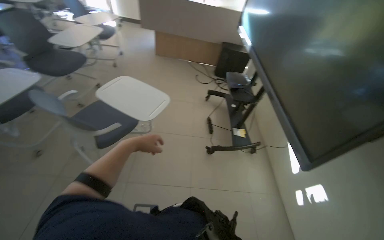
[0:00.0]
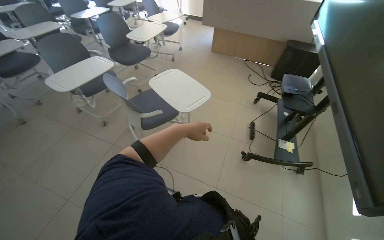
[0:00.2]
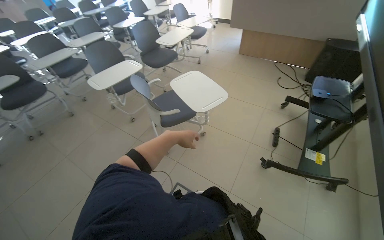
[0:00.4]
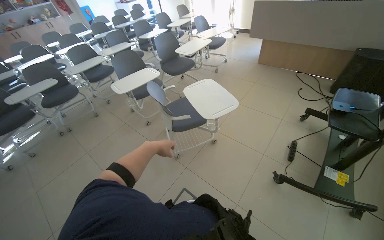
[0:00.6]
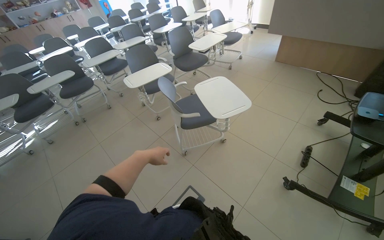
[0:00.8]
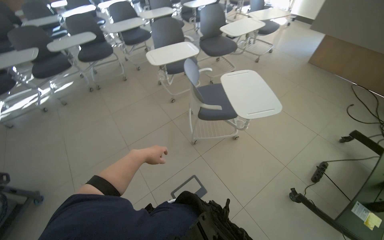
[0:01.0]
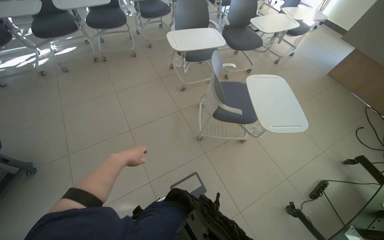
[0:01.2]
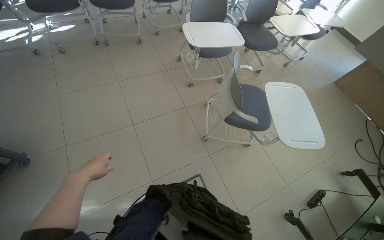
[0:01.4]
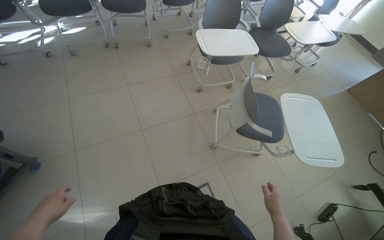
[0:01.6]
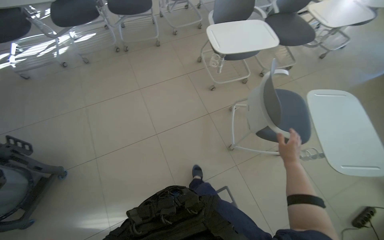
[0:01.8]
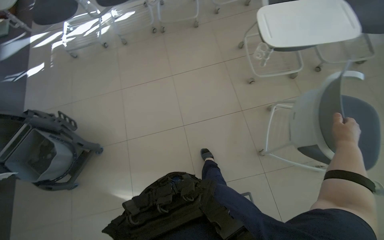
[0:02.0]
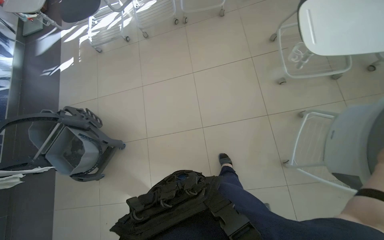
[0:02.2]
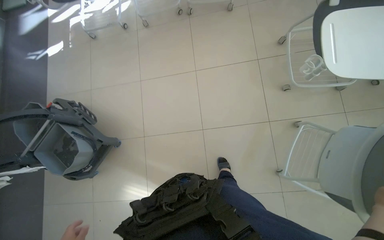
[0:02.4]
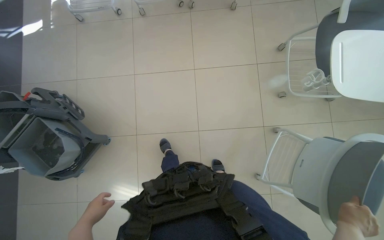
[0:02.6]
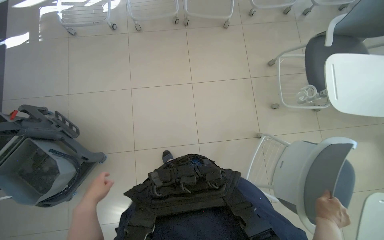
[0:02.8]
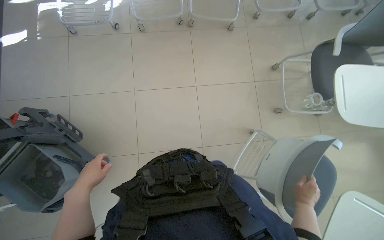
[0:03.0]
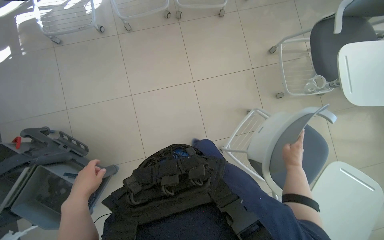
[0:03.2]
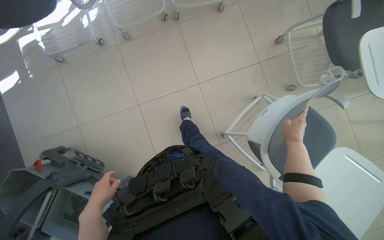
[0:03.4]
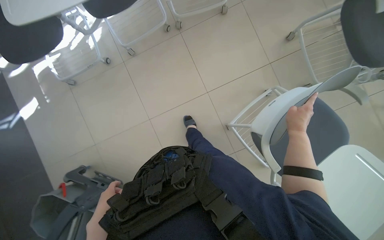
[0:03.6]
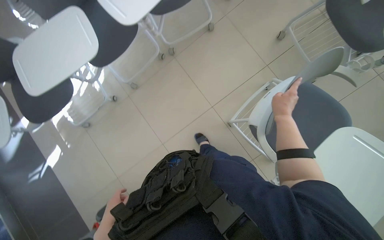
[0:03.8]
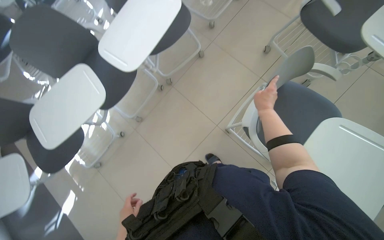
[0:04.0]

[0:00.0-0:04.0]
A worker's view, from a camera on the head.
Job: organizing items.
The whole recording: Arranging chairs in the room. The worker arranges chairs in the room.
0:00.0 to 0:01.4: The head turns to the left by some 60 degrees. The view tips downward by approximately 15 degrees.
0:01.4 to 0:02.6: The wearer moves some 70 cm. The wearer looks some 20 degrees further to the left. The camera pitches downward, by about 25 degrees.
0:02.6 to 0:04.0: The head travels approximately 60 cm. The scene turns approximately 45 degrees counterclockwise in the picture.

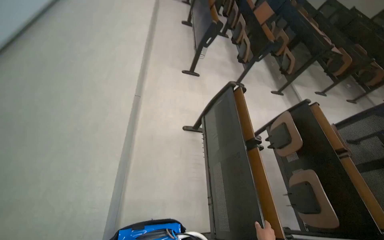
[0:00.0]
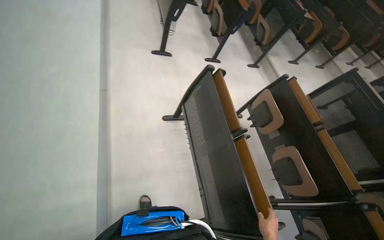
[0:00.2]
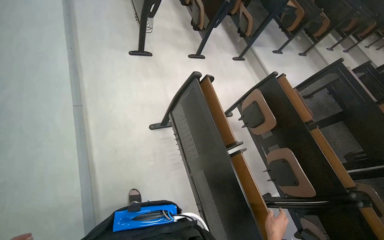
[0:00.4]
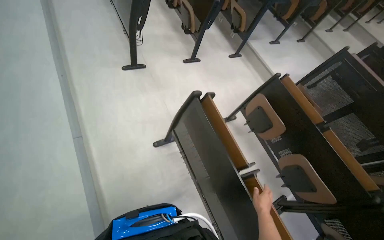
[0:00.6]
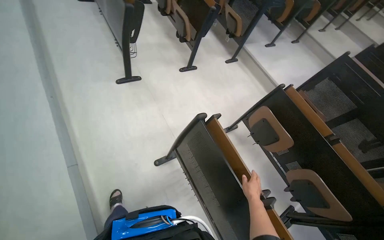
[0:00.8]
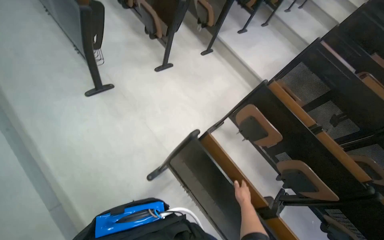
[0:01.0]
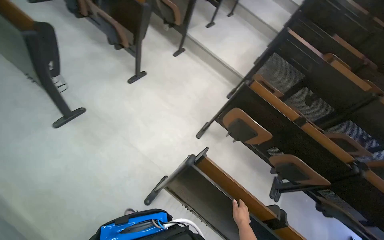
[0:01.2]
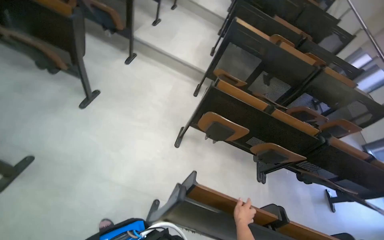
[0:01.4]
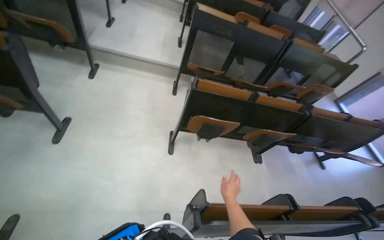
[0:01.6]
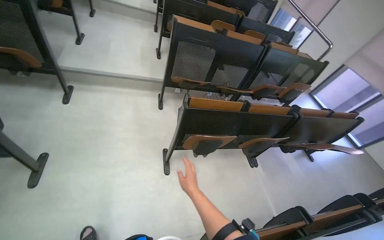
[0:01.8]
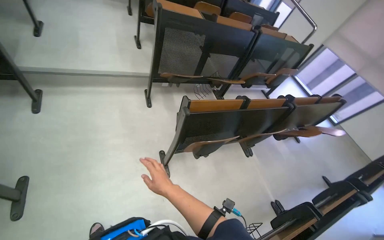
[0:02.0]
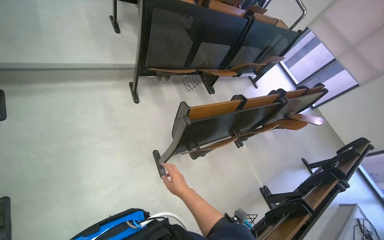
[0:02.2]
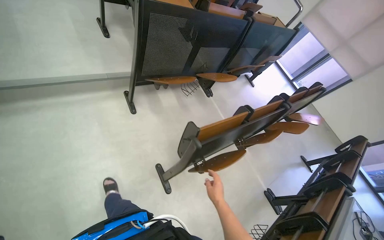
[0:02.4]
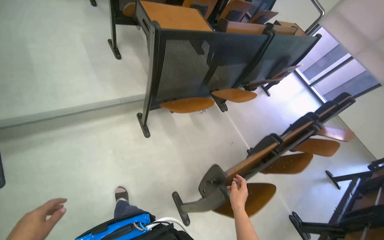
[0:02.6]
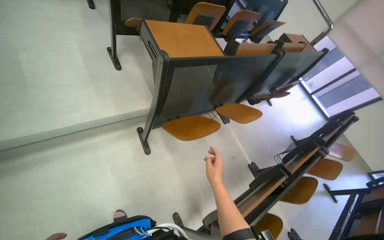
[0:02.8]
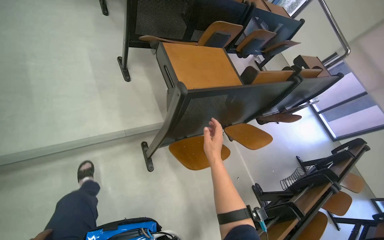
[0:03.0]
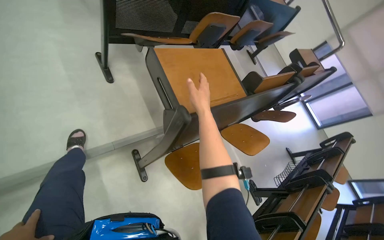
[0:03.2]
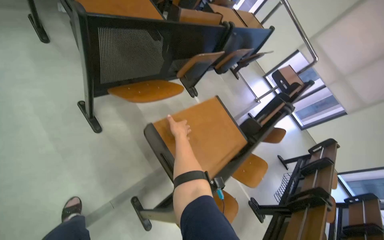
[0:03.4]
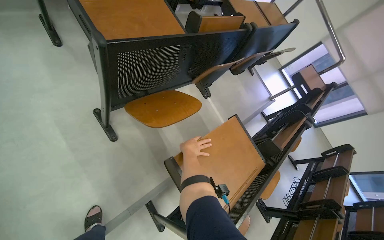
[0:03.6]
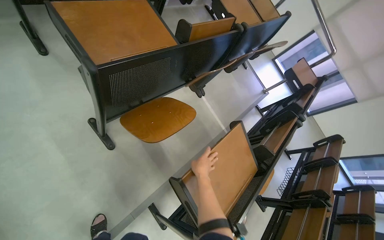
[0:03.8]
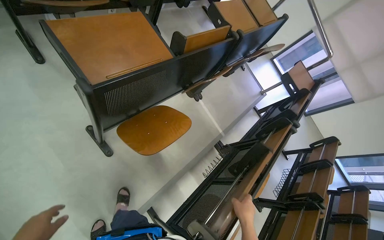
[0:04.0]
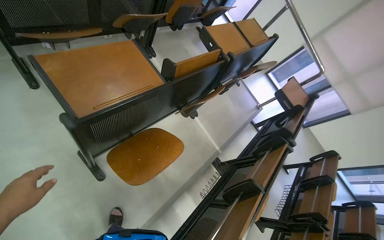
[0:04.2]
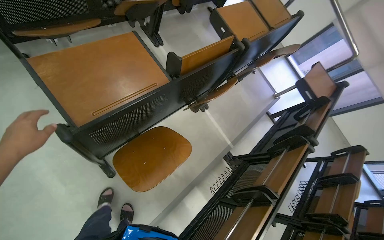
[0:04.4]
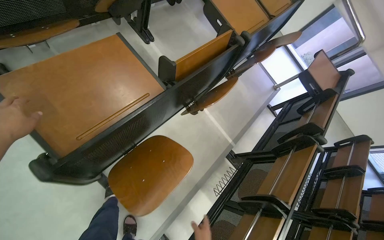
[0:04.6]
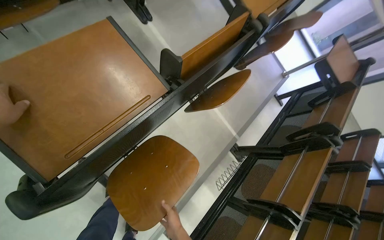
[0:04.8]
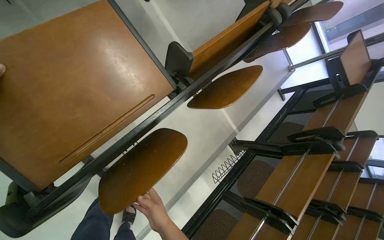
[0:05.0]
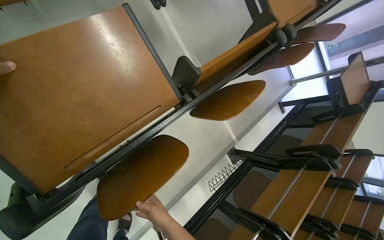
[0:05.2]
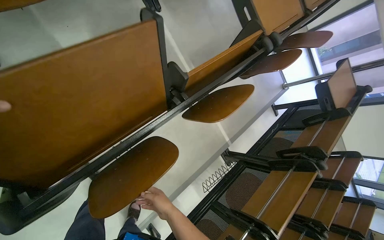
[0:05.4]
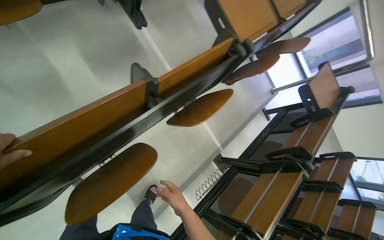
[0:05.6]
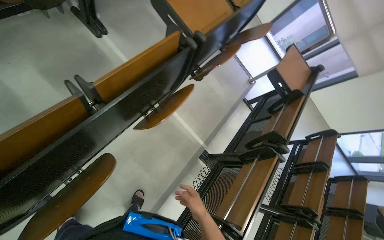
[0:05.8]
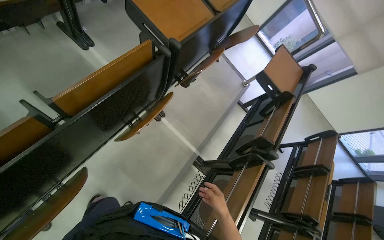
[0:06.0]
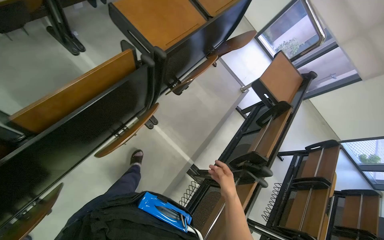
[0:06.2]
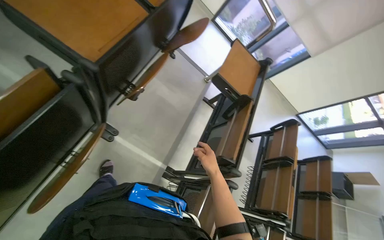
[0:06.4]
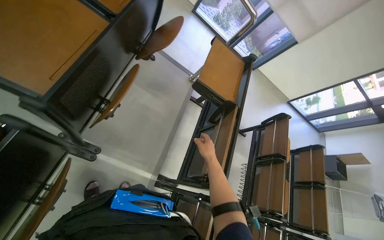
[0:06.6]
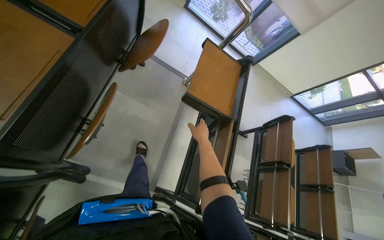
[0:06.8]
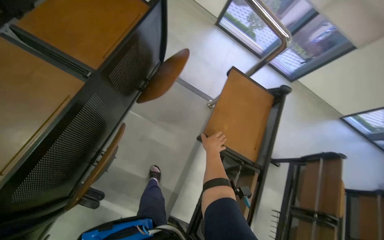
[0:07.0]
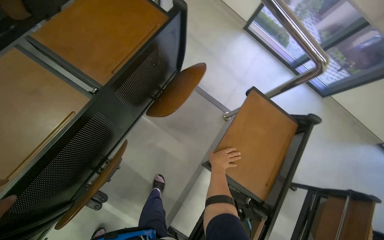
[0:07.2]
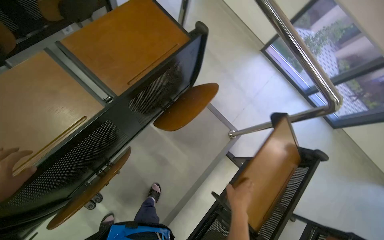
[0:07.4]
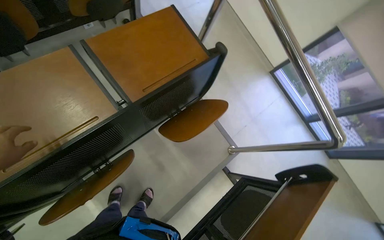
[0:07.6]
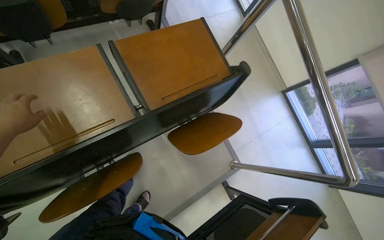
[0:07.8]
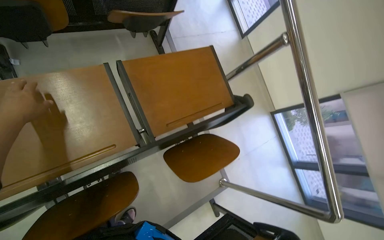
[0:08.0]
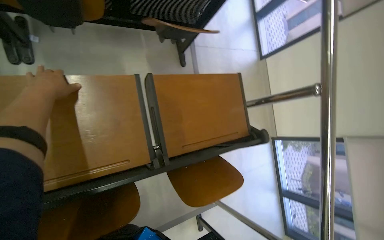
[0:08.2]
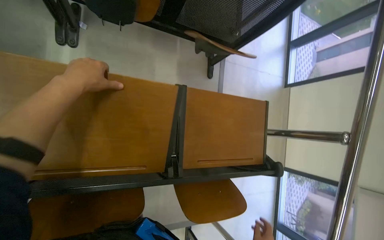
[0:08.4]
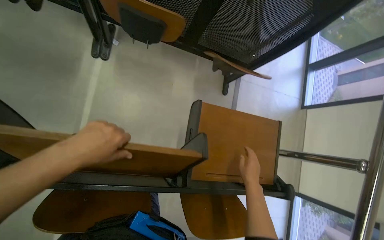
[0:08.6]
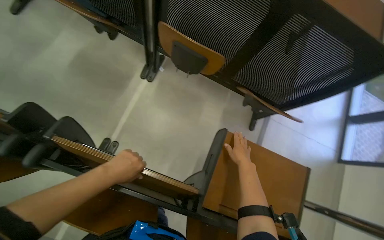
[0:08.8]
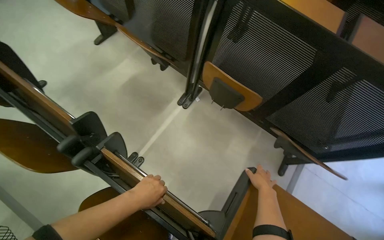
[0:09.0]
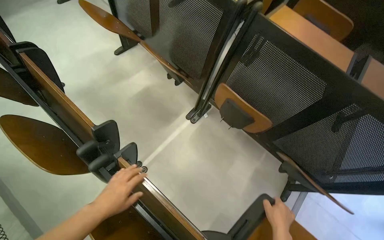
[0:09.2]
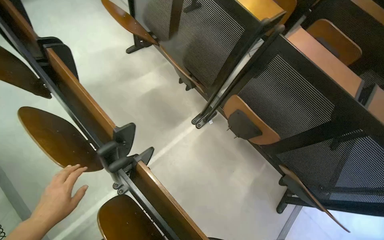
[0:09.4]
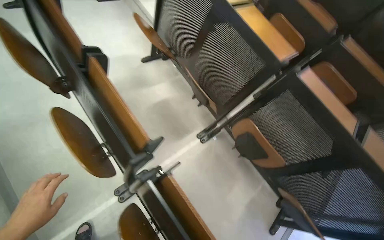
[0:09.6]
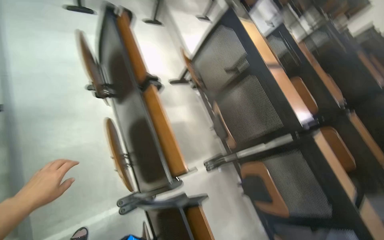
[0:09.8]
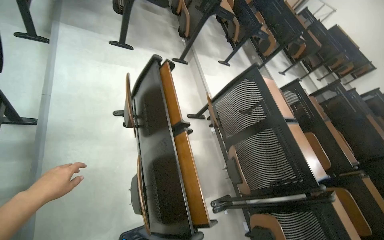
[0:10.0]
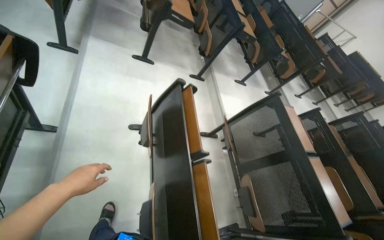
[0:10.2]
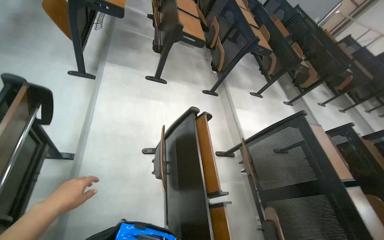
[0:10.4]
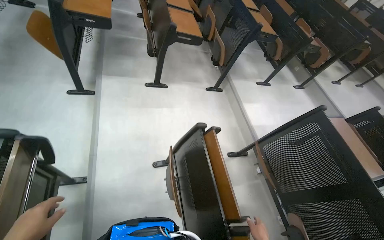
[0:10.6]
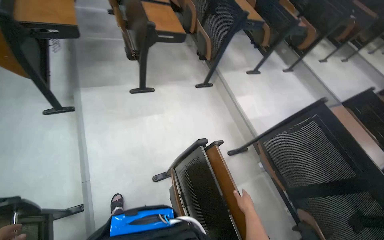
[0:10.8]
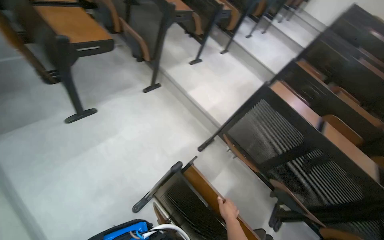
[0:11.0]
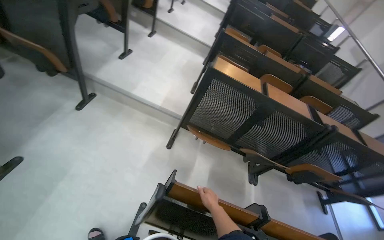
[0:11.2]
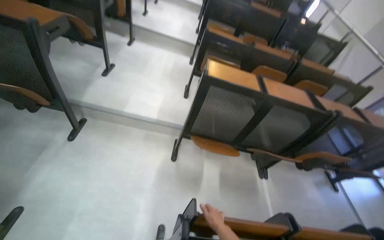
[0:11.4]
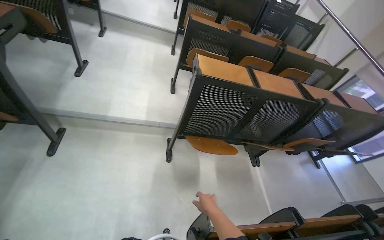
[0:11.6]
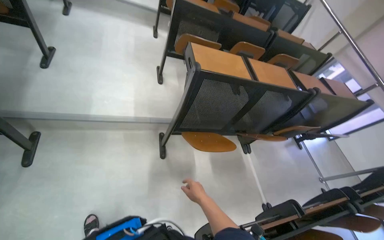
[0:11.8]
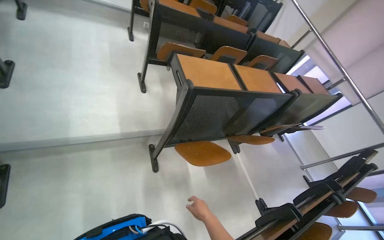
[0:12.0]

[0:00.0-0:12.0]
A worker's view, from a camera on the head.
Job: organizing items.
The whole recording: Setting up desks in lecture hall. The worker pulls down foldable desks and places items on them.
0:00.0 to 0:01.6: The wearer moves about 1.5 m. The head rotates about 85 degrees to the right. The view tips downward by roughly 30 degrees.
0:01.6 to 0:03.0: The camera is carried some 1.5 m. The wearer's head swings approximately 25 degrees to the right. The camera pitches downward, by roughly 15 degrees.
0:03.0 to 0:04.4: The head travels approximately 1 m. The camera pitches downward, by roughly 15 degrees.
0:04.4 to 0:06.0: The camera travels roughly 50 cm.
0:06.0 to 0:07.6: The head travels roughly 1 m.
0:07.6 to 0:09.0: The head turns to the left by some 70 degrees. The camera pitches upward, by about 30 degrees.
0:09.0 to 0:10.4: The camera is carried roughly 1 m. The wearer looks about 30 degrees further upward. The scene turns roughly 45 degrees clockwise in the picture.
0:10.4 to 0:12.0: The camera is carried some 1.5 m. The head rotates approximately 95 degrees to the right. The view tilts about 35 degrees downward.

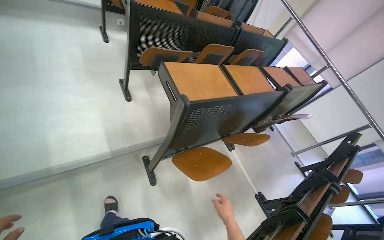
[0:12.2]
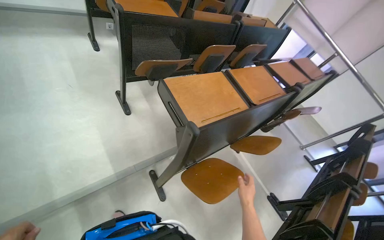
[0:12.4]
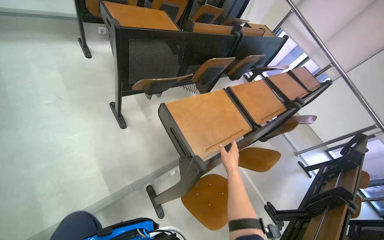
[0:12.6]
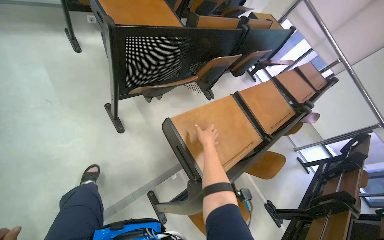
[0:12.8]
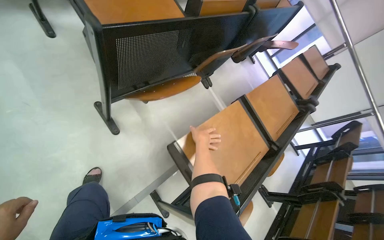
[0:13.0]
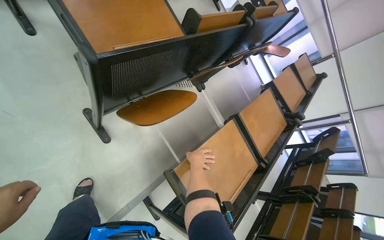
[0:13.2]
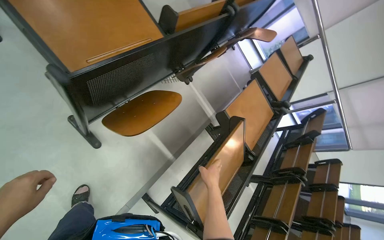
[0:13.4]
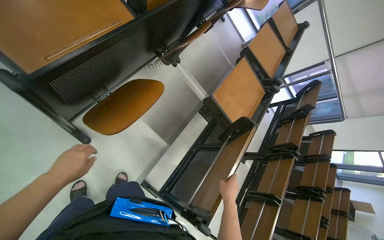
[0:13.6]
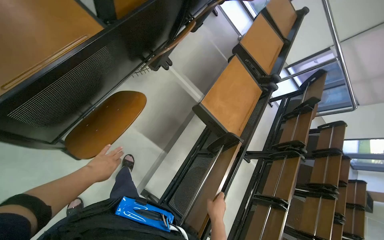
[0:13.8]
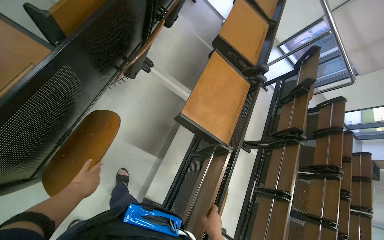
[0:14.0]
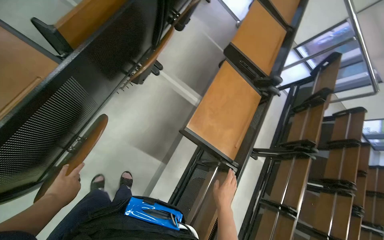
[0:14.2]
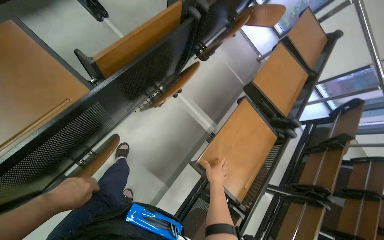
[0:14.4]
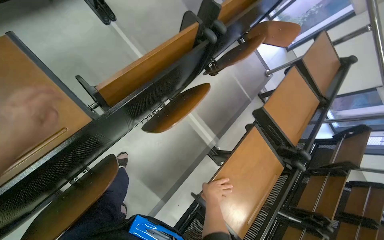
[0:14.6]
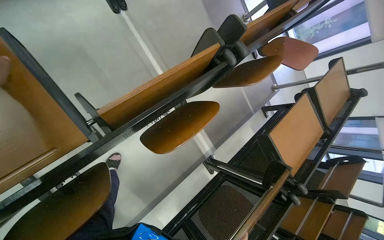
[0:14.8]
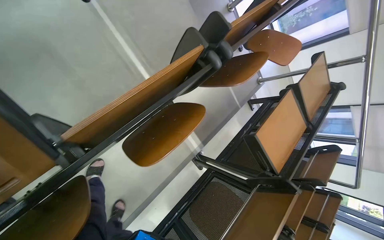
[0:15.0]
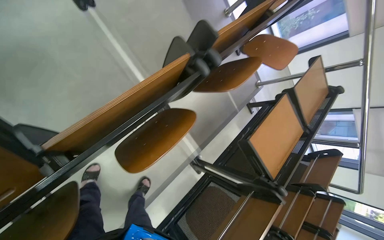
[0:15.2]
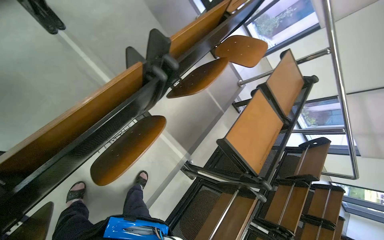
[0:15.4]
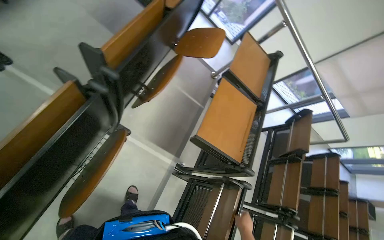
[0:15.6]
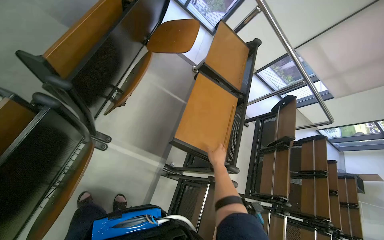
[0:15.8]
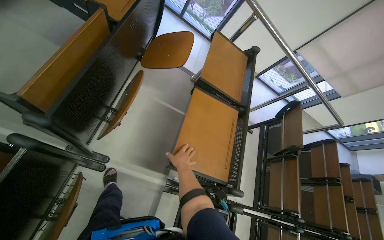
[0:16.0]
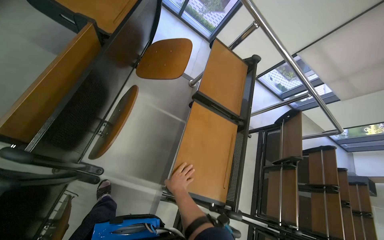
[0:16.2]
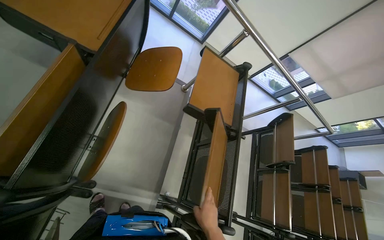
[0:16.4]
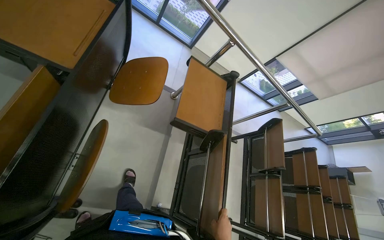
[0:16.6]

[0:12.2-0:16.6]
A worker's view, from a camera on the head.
Job: organizing items.
The whole recording: Setting up desks in lecture hall. The worker pulls down foldable desks and places items on them.
0:12.2 to 0:13.6: The head travels roughly 1 m. The head turns to the right by about 20 degrees. The wearer looks roughly 35 degrees further downward.
0:13.6 to 0:15.2: The head travels roughly 80 cm.
0:15.2 to 0:16.6: The head travels some 70 cm. The scene rotates counterclockwise by approximately 35 degrees.
